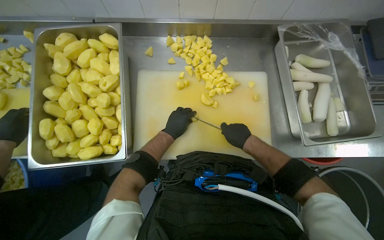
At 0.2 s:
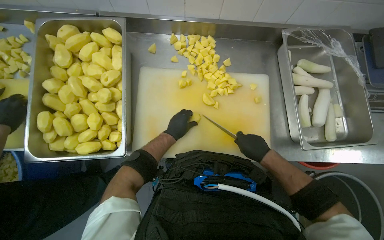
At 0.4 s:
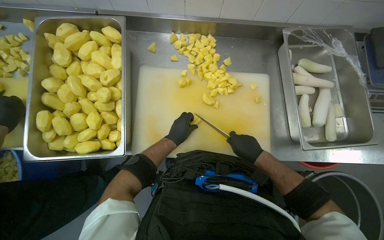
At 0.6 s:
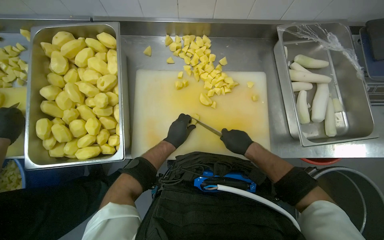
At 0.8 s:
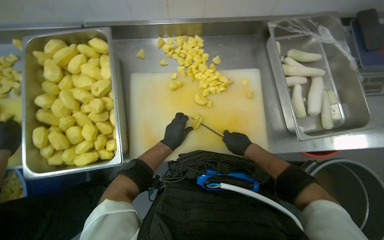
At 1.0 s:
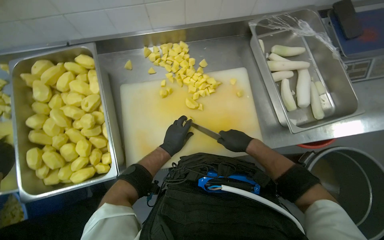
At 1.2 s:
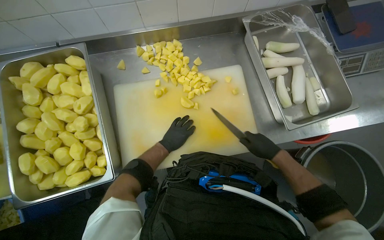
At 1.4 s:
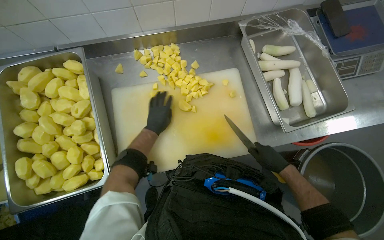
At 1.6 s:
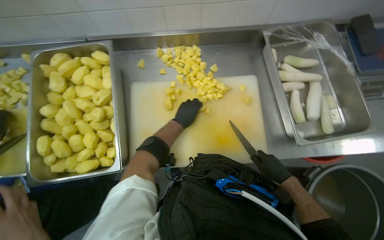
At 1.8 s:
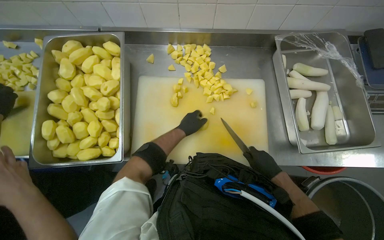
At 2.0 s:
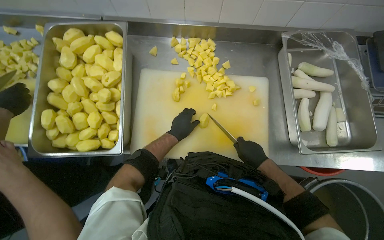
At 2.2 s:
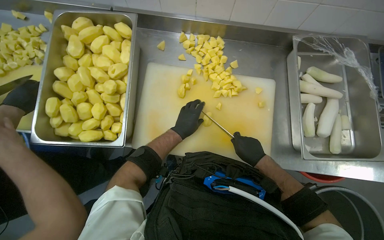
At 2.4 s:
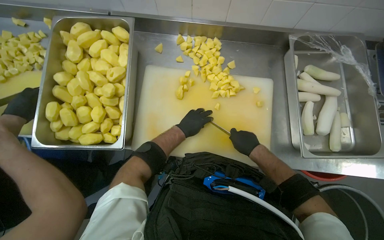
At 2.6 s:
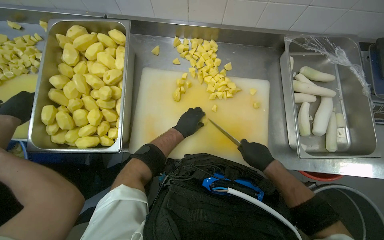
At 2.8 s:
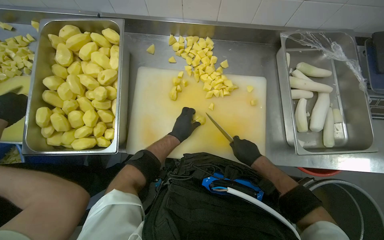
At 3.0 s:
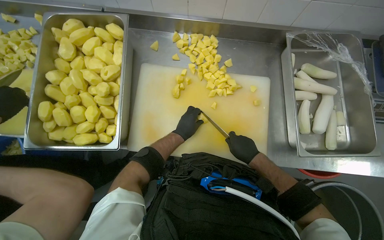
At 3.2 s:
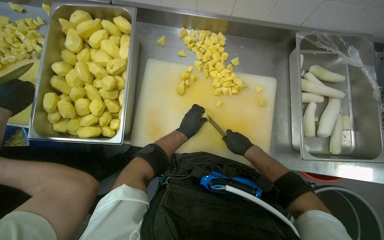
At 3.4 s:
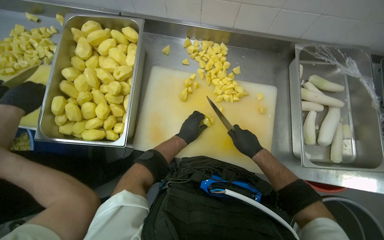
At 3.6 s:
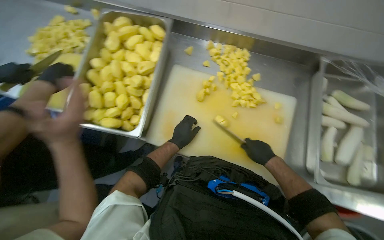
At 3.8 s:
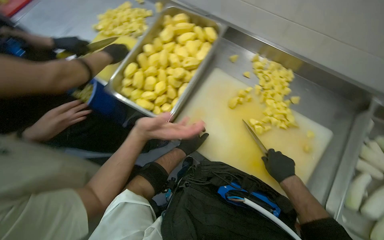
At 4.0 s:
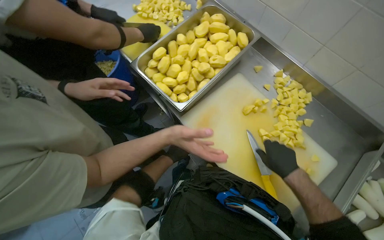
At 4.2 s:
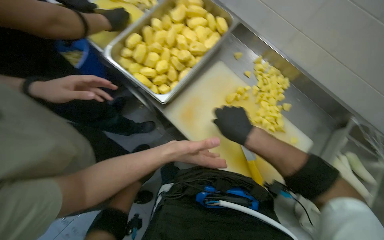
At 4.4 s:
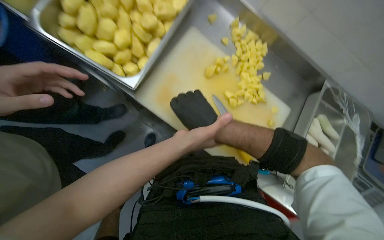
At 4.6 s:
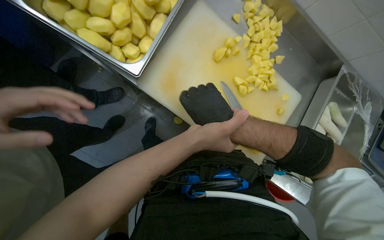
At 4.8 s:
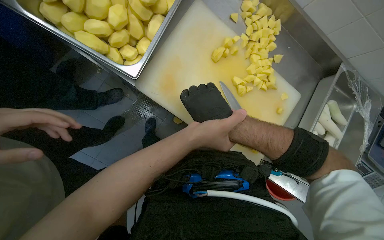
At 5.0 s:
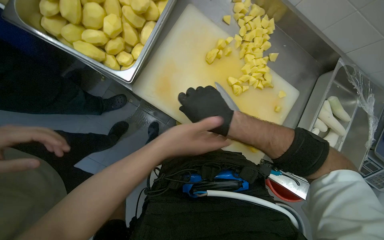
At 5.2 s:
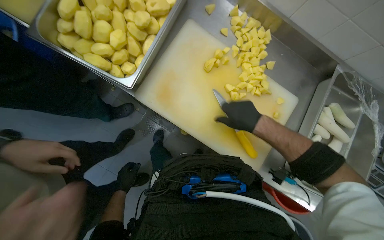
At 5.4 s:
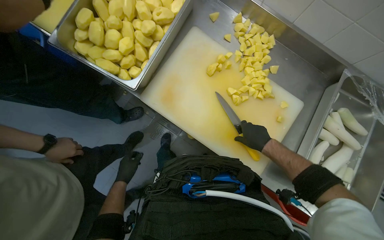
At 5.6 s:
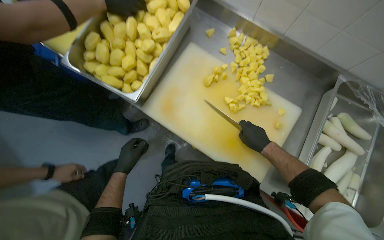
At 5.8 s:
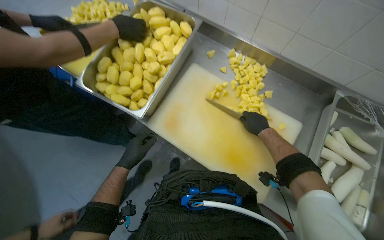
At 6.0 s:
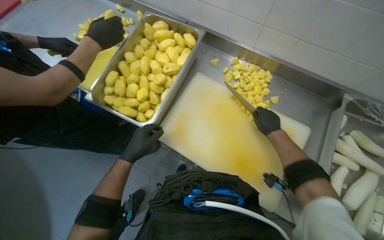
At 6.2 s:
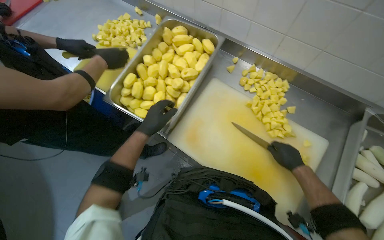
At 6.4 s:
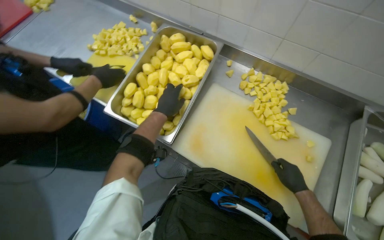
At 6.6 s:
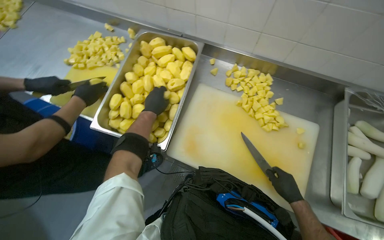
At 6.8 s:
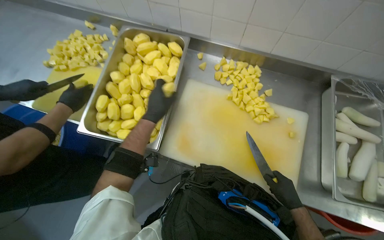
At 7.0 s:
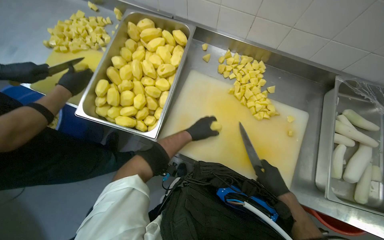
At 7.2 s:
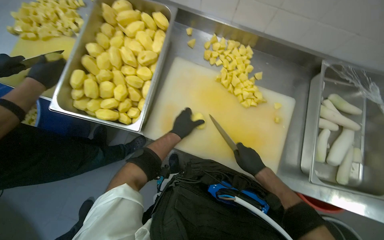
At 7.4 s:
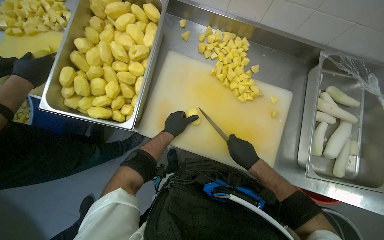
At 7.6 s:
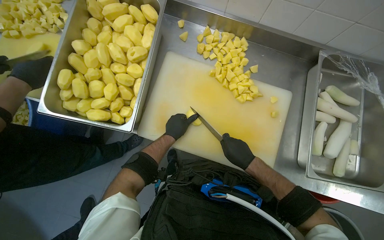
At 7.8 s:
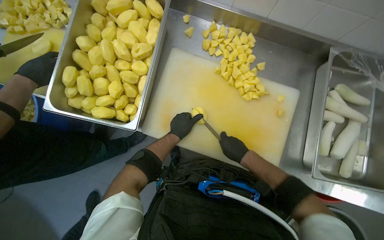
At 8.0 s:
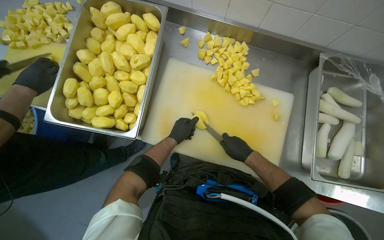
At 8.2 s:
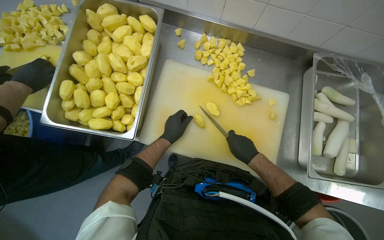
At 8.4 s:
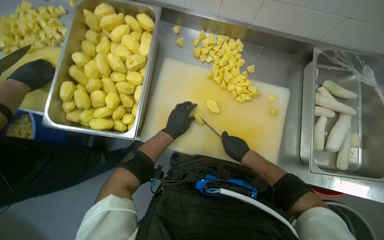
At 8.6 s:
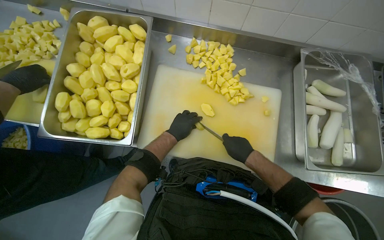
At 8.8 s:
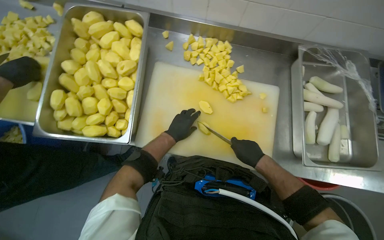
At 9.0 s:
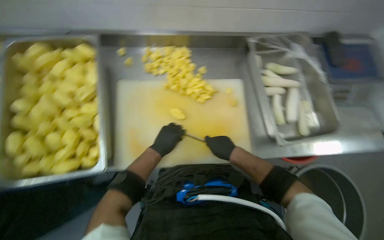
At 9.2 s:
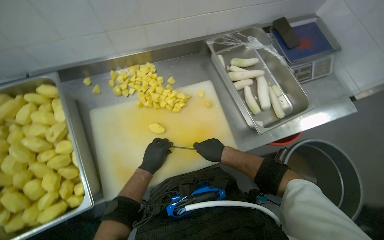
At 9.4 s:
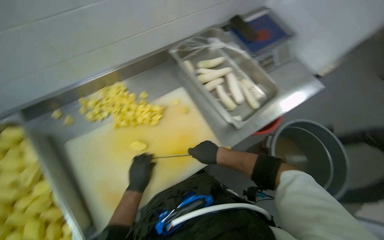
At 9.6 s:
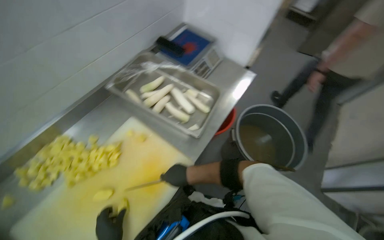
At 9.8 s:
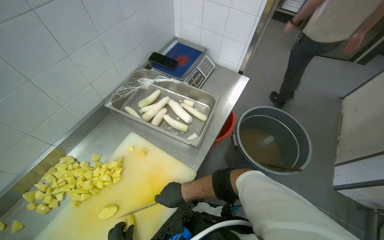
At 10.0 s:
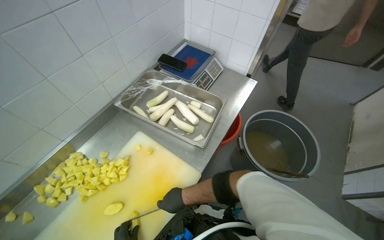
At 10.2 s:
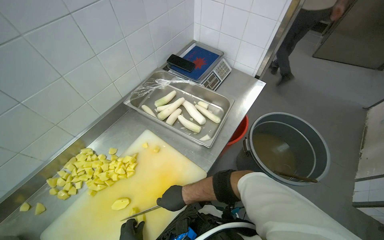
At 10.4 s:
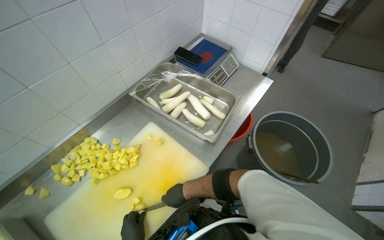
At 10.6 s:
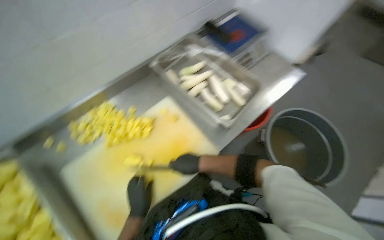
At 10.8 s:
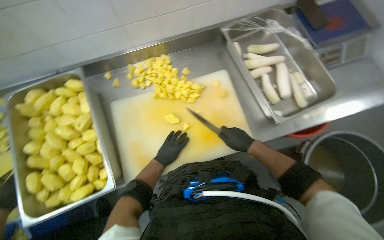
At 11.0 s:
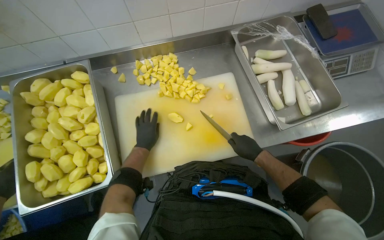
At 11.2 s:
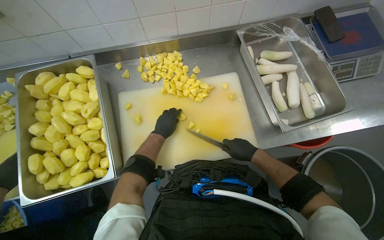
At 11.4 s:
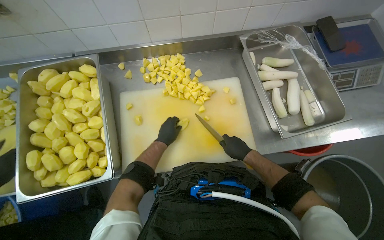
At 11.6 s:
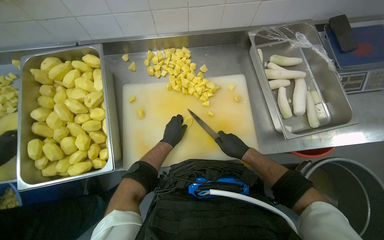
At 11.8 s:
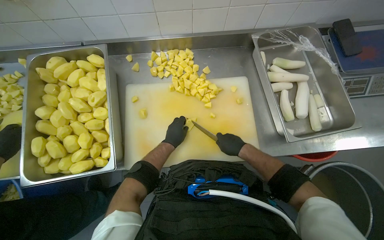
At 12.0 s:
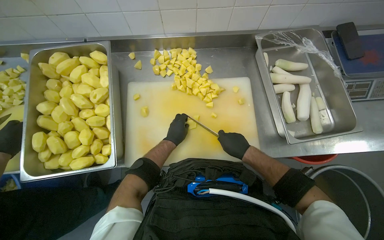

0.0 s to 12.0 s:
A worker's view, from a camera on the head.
Job: preparing food.
The whole recording: Cutting potatoes into pieces. The worker cuts peeled potatoes into smaller pieces on a white cutting board.
0.0 to 1.6 s: The right hand heads to the right and down the picture, covering approximately 15 cm.
1.6 to 3.0 s: The right hand heads up the picture, covering roughly 10 cm.
3.0 to 4.4 s: Everything in view rotates some 30 degrees clockwise.
4.4 to 6.0 s: The view tips upward by approximately 10 degrees.
6.0 to 7.6 s: The right hand heads down the picture, covering about 20 cm. The left hand goes some 20 cm farther from the camera and to the right.
9.0 to 10.4 s: The head turns to the right by about 50 degrees.
10.4 to 12.0 s: The head rotates approximately 45 degrees to the left. The wearer looks roughly 15 degrees further downward.

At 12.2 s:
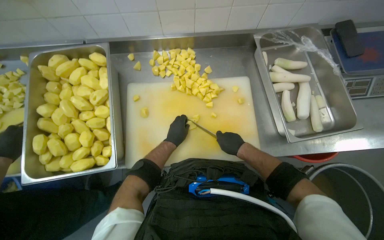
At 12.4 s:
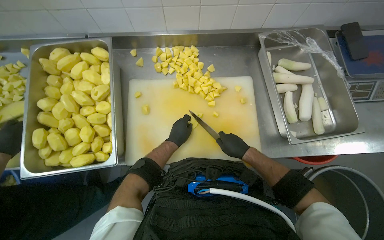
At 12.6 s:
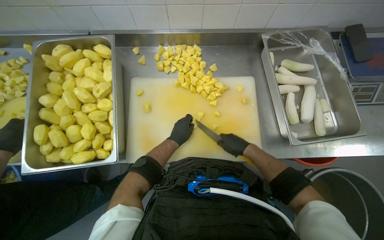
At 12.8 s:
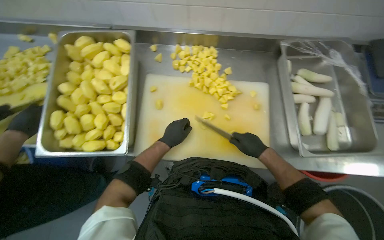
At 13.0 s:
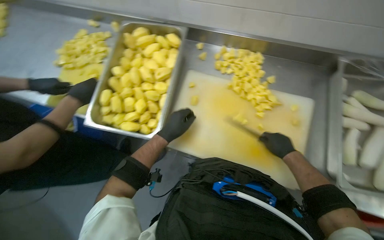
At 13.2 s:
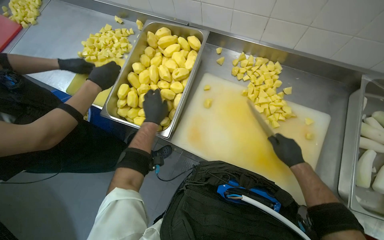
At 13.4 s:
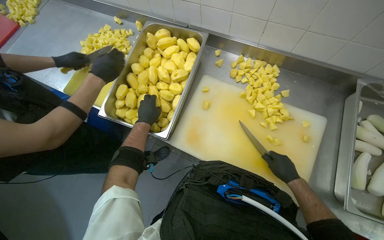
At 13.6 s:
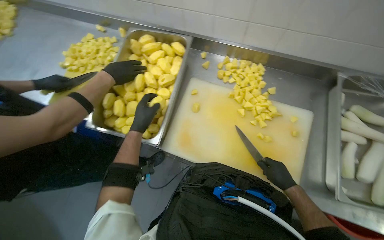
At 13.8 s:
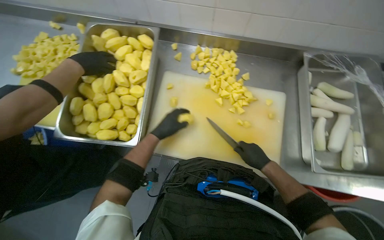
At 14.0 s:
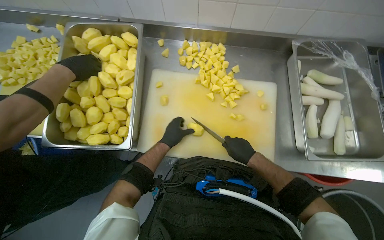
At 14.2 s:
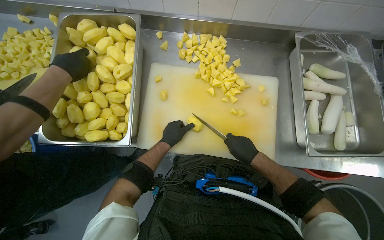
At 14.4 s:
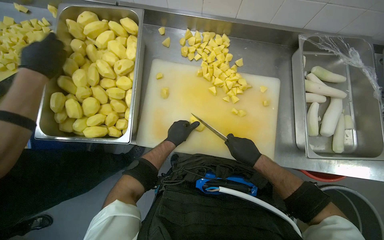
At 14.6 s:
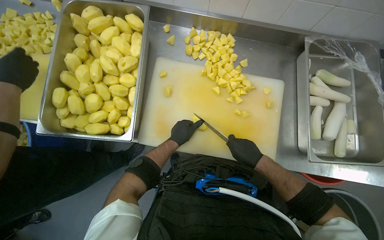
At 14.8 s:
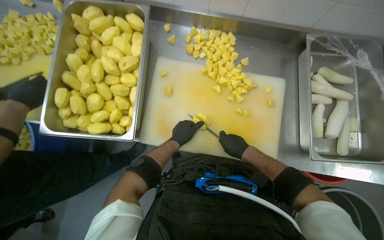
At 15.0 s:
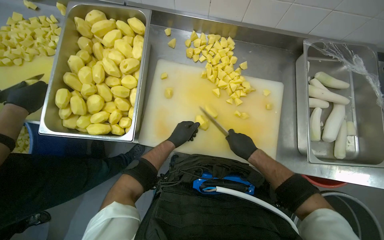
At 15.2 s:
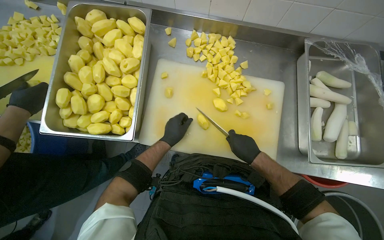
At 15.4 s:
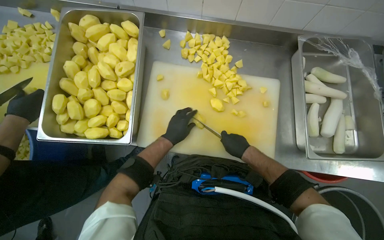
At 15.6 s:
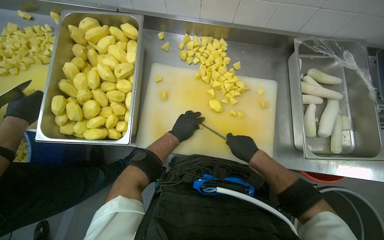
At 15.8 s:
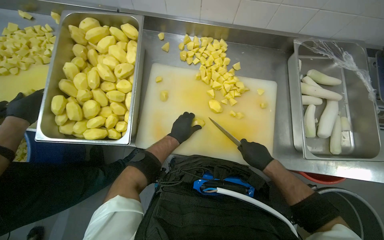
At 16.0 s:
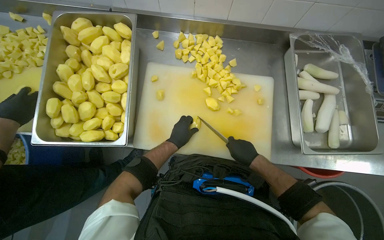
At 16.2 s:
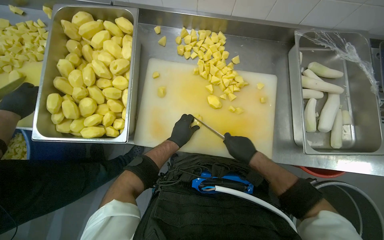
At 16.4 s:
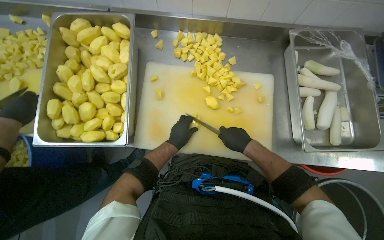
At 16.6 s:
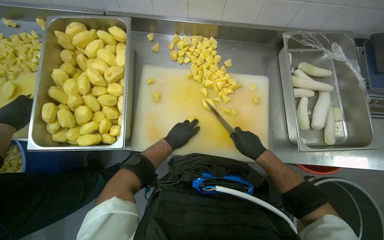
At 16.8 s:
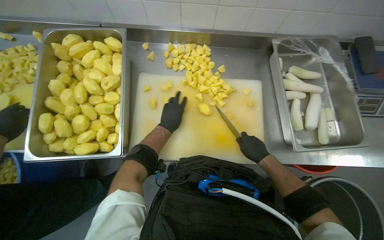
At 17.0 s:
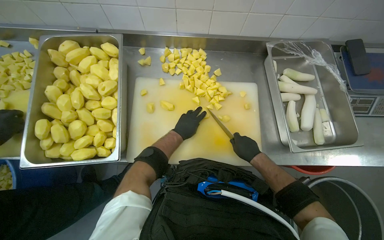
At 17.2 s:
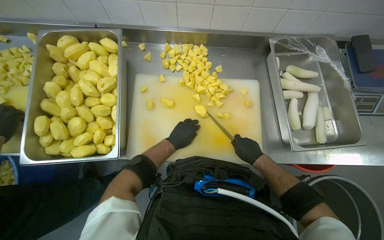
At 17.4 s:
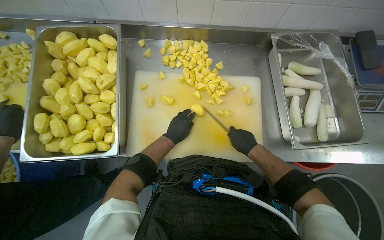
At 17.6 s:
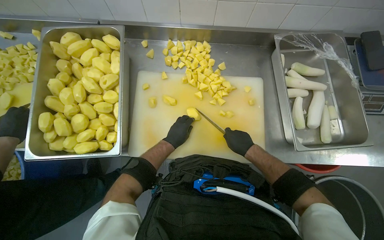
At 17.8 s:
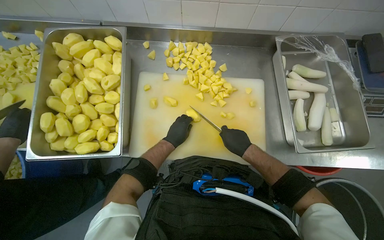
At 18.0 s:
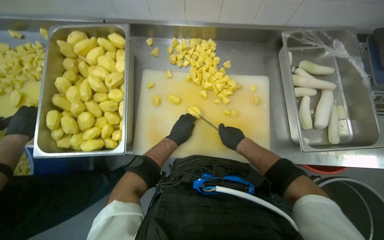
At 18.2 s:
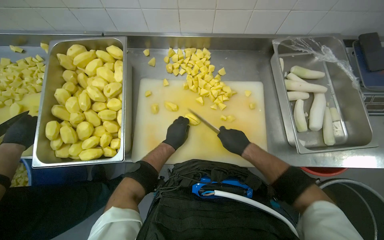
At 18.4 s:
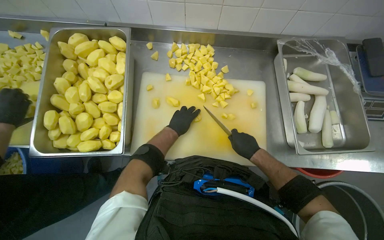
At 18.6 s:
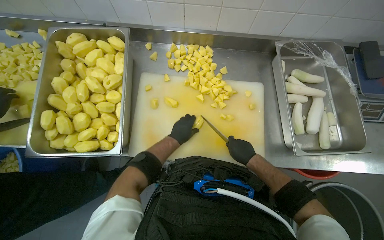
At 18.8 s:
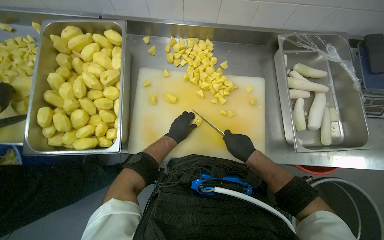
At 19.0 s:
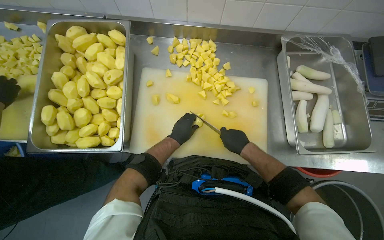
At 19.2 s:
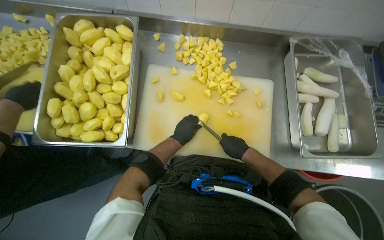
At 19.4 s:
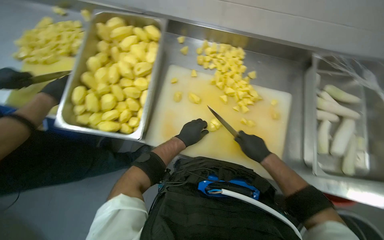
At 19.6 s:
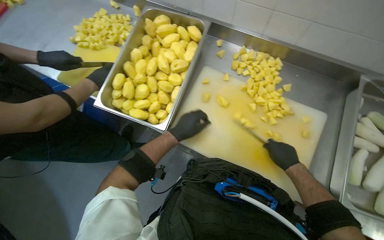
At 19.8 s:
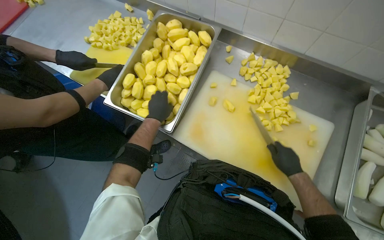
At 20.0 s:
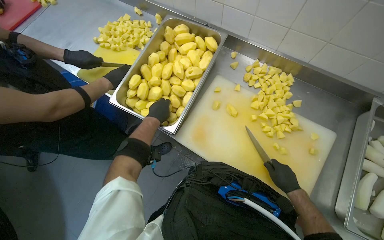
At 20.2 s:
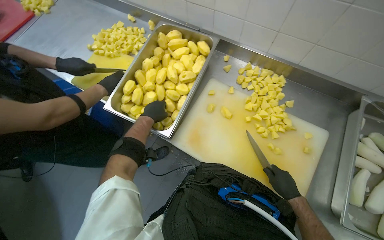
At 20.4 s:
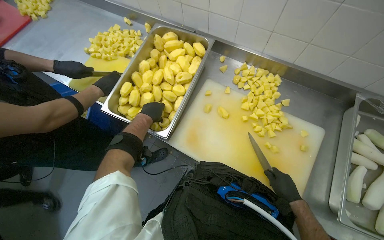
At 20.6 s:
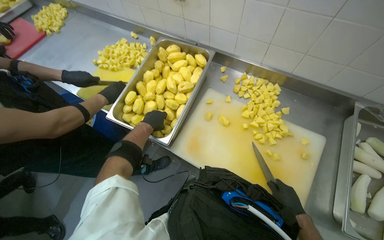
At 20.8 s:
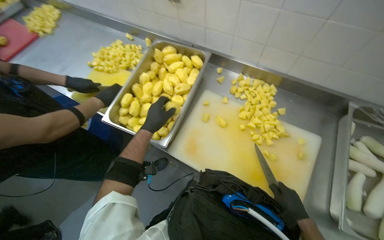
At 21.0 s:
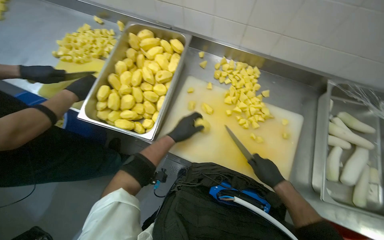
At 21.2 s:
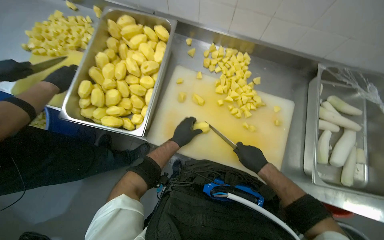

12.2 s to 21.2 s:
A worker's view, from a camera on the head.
Job: preparing food.
The whole recording: Cutting potatoes into pieces. The worker cuts peeled potatoes into smaller pieces on a white cutting board.
12.2 to 13.8 s: The left hand travels to the left by some 15 cm.
15.2 to 16.6 s: The hands are busy where they are.
16.6 to 18.2 s: The hands are busy where they are.
18.2 to 19.8 s: The head rotates some 30 degrees to the left.
19.8 to 21.2 s: The left hand goes about 20 cm to the right and down the picture.
